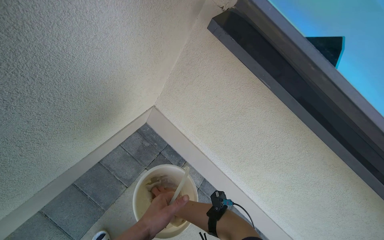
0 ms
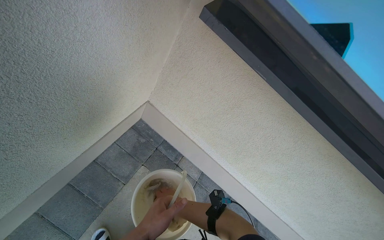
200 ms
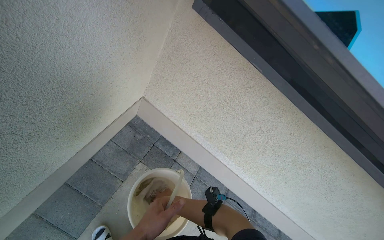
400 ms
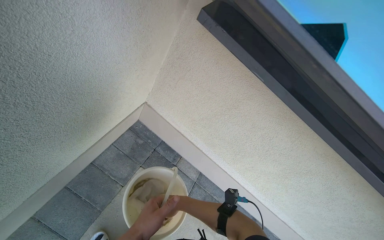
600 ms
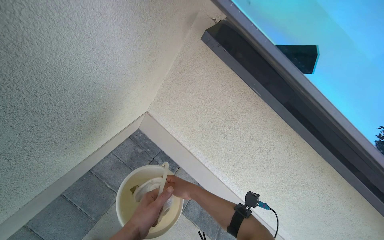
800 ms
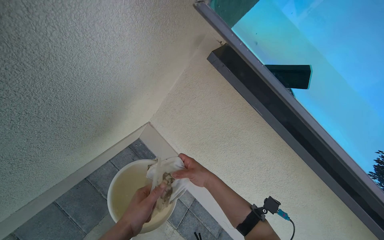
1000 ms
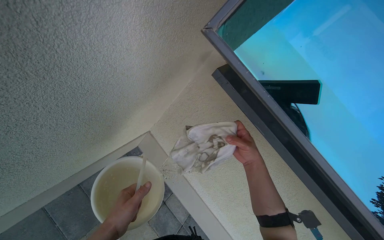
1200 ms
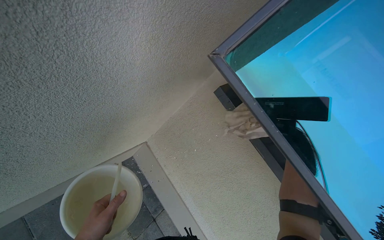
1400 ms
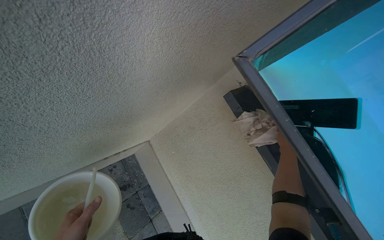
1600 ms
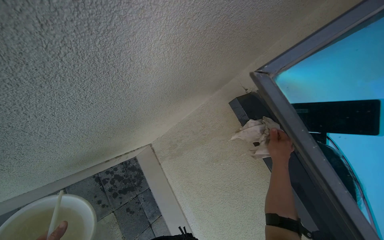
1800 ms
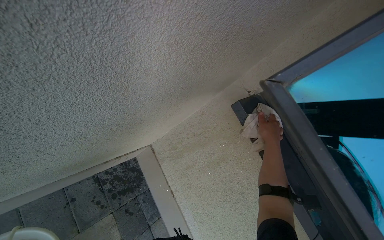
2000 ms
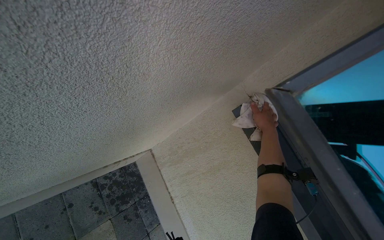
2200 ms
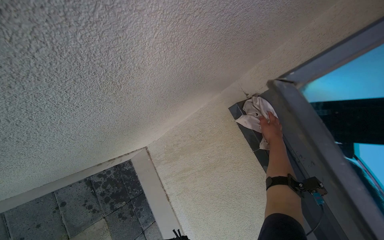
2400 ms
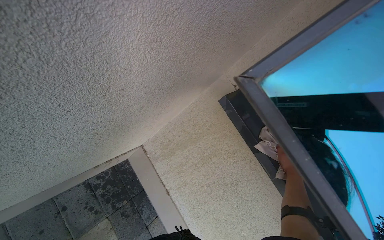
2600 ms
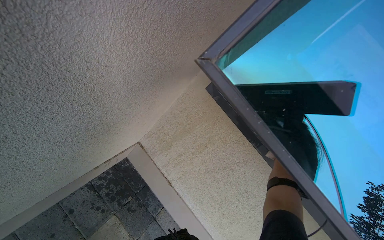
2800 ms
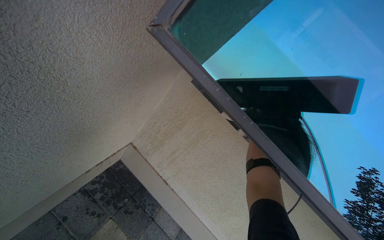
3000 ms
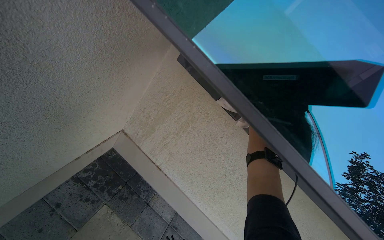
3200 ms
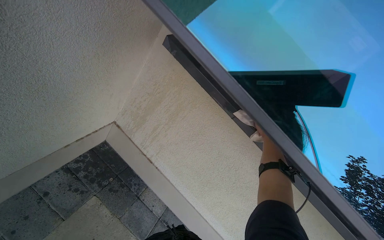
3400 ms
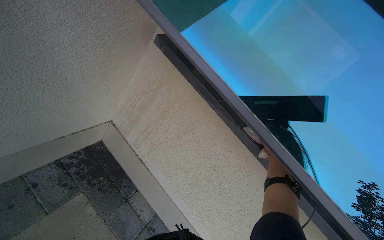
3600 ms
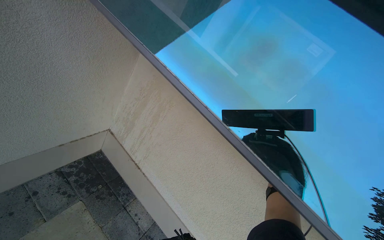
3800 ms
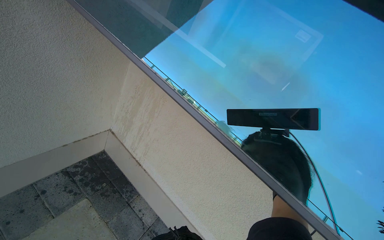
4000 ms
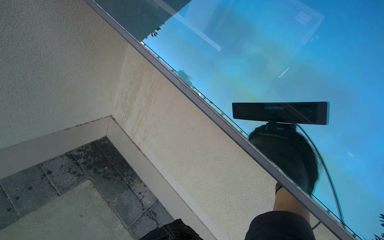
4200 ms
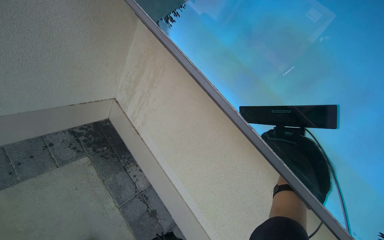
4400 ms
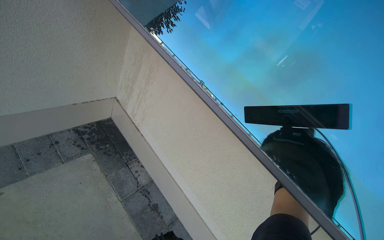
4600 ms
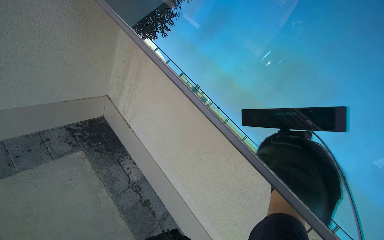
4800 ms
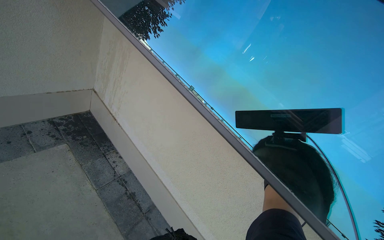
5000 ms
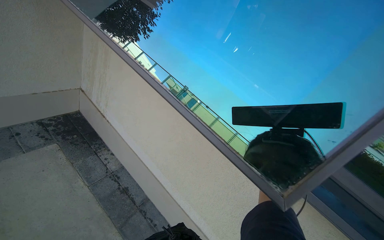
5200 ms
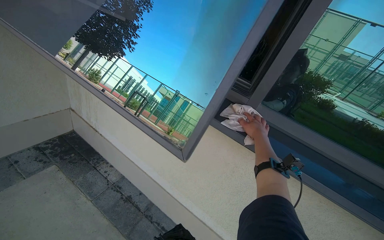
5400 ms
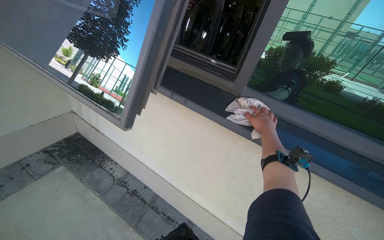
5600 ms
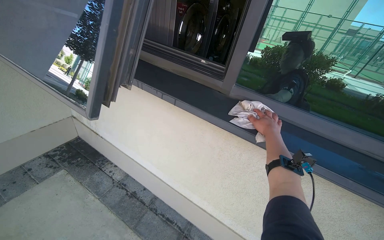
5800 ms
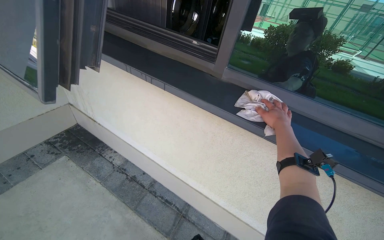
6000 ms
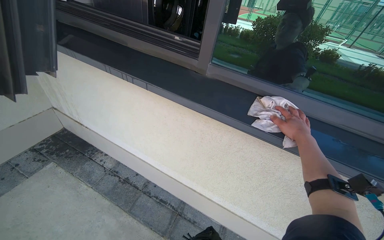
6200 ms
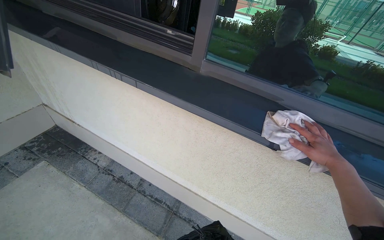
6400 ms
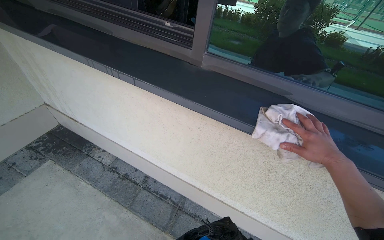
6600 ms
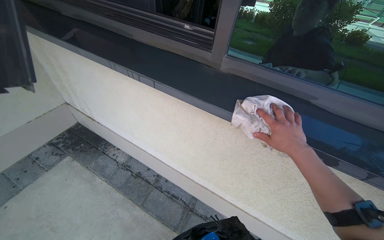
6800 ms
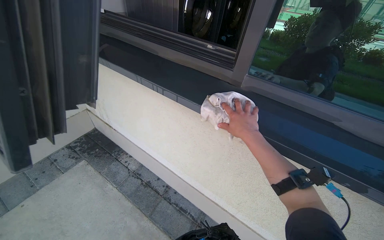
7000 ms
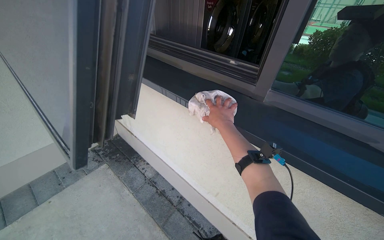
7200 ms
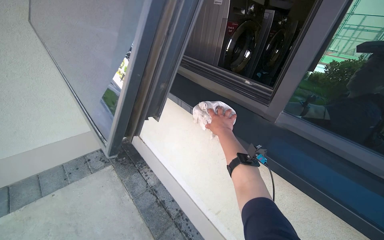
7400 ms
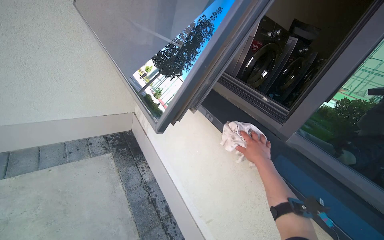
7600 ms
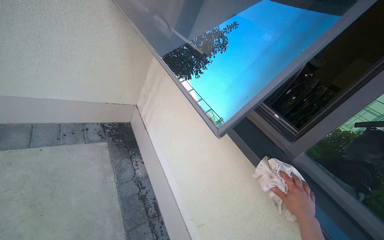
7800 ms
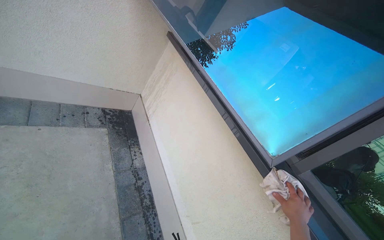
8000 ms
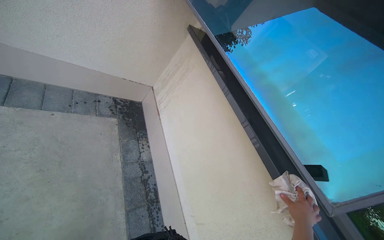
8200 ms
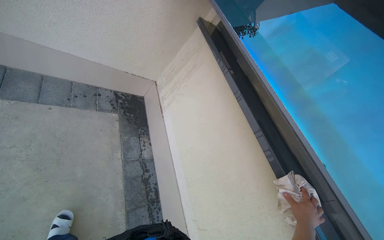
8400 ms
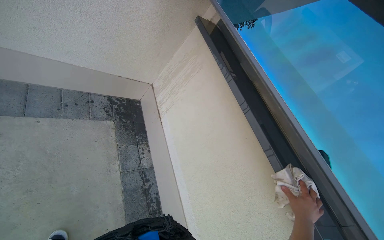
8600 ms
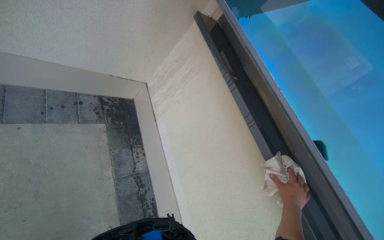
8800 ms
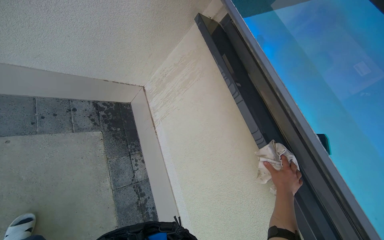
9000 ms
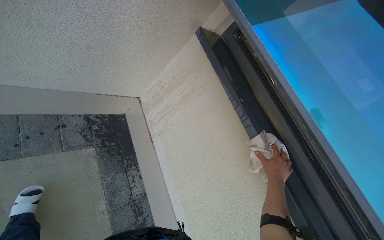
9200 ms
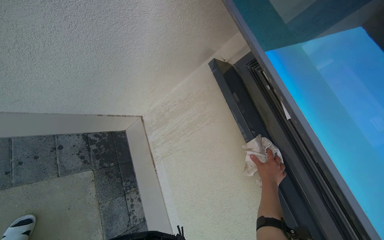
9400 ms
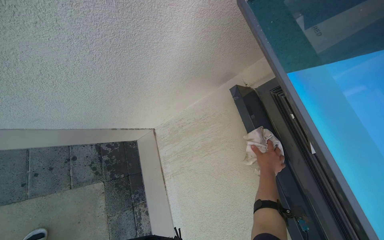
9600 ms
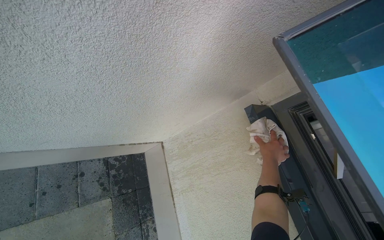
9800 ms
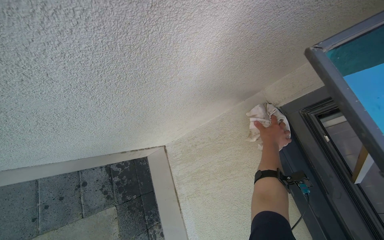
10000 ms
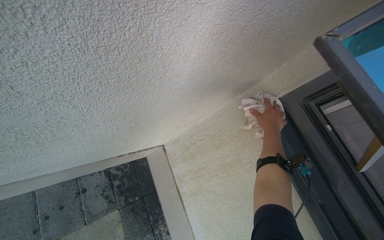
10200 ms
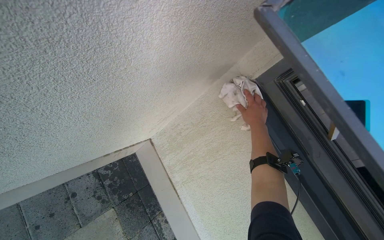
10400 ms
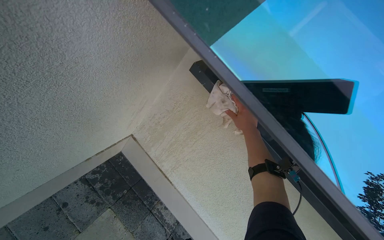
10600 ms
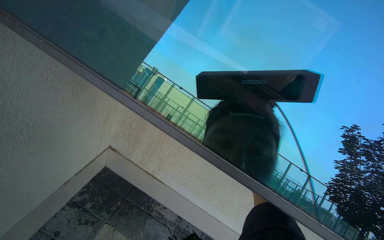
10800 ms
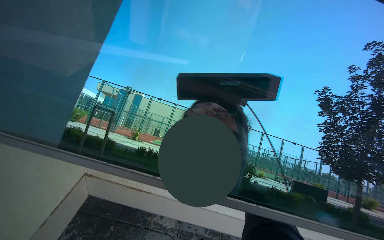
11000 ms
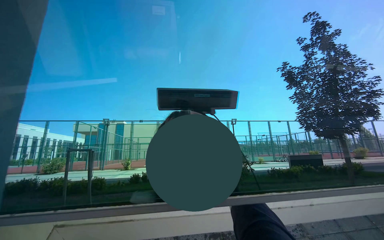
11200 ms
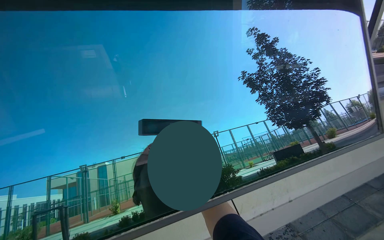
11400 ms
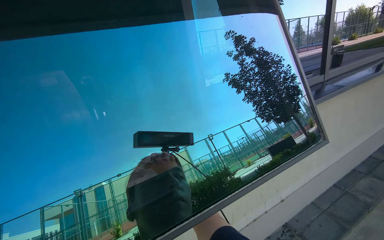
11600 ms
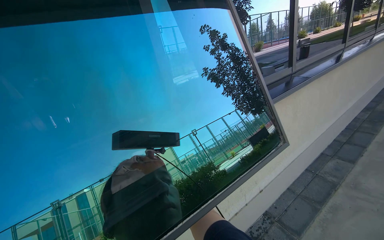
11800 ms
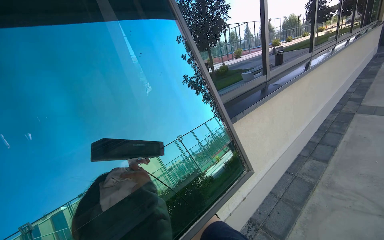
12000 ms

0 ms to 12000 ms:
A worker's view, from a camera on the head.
Job: cleaning windows.
The whole recording: Cleaning window frames and sills. The worker wipes the window frames and sills with a cloth.
0 ms to 1600 ms: The wearer looks approximately 15 degrees further upward.
3000 ms to 4400 ms: The head travels about 70 cm.
4400 ms to 6000 ms: The camera travels about 80 cm.
6000 ms to 7600 ms: The head turns to the left by some 25 degrees.
7600 ms to 9000 ms: The camera is carried about 70 cm. The view tips downward by roughly 15 degrees.
9000 ms to 10400 ms: The wearer moves roughly 70 cm.

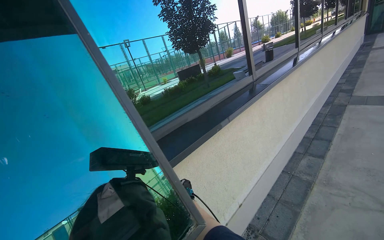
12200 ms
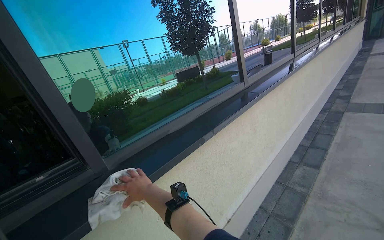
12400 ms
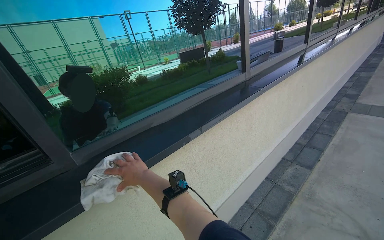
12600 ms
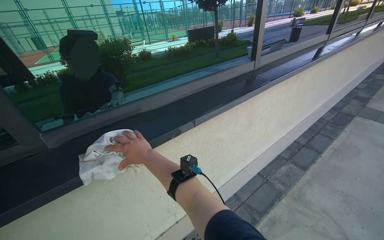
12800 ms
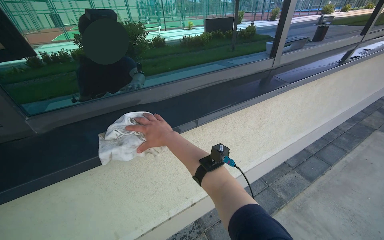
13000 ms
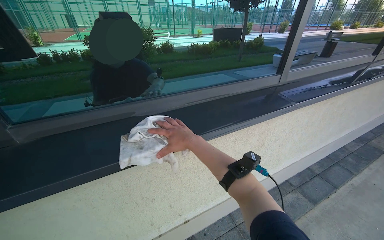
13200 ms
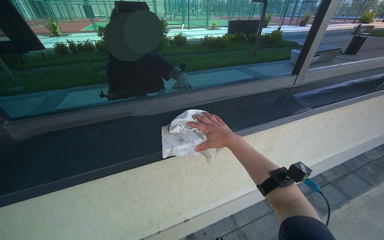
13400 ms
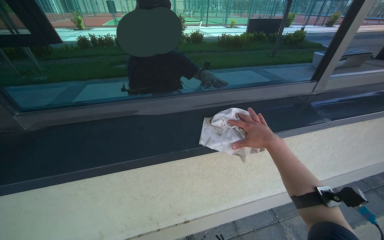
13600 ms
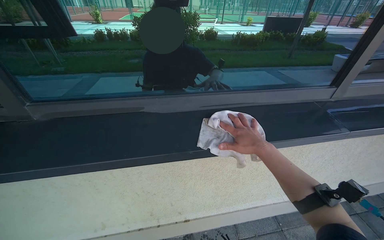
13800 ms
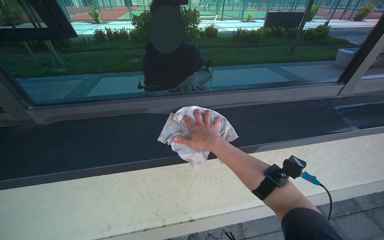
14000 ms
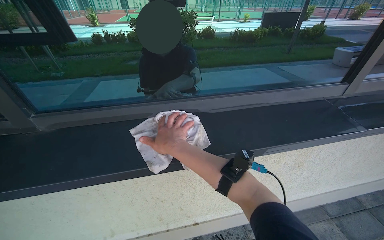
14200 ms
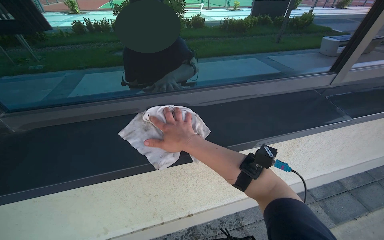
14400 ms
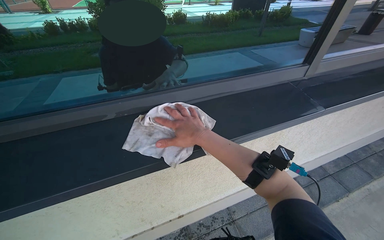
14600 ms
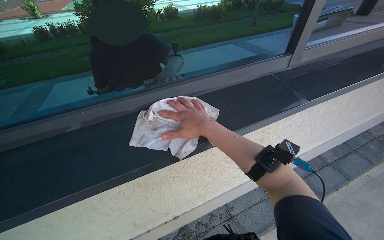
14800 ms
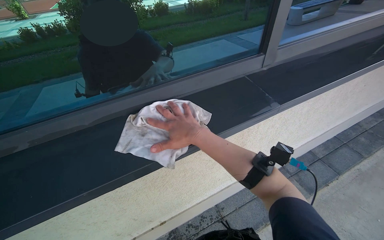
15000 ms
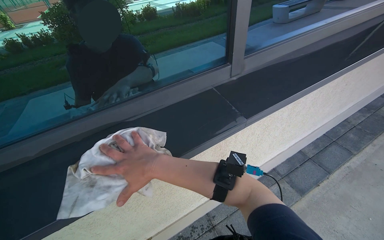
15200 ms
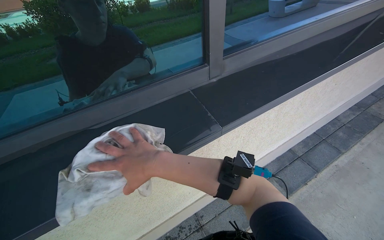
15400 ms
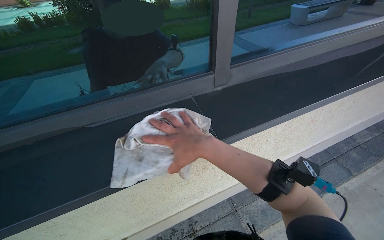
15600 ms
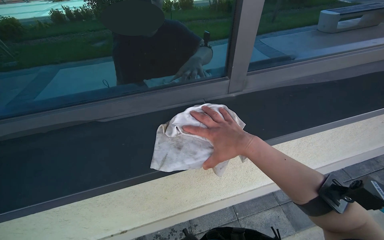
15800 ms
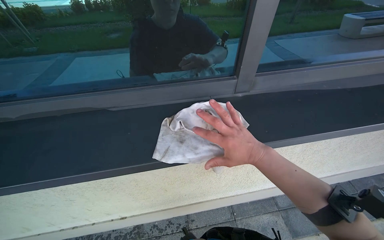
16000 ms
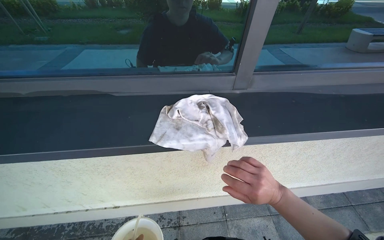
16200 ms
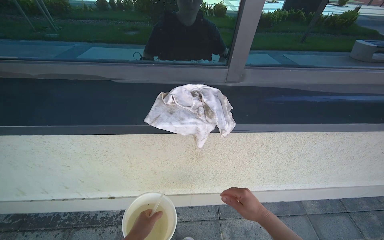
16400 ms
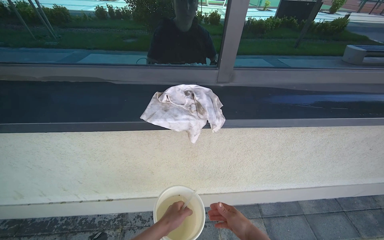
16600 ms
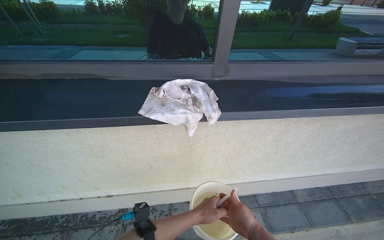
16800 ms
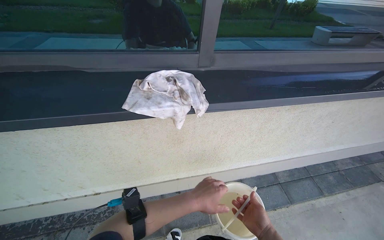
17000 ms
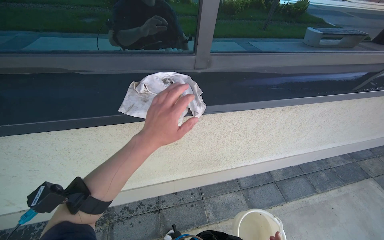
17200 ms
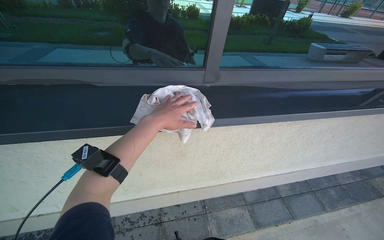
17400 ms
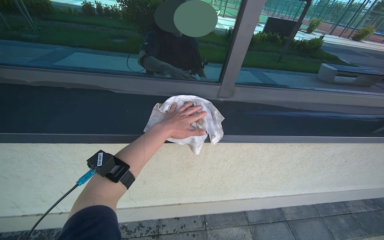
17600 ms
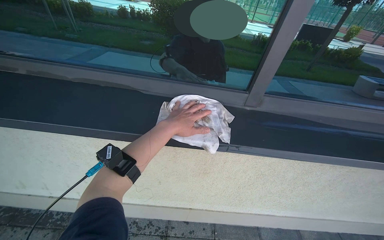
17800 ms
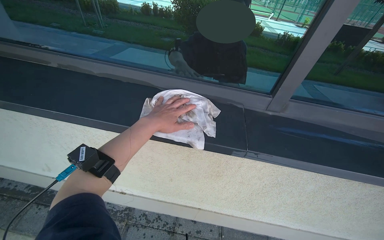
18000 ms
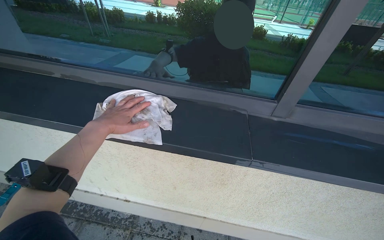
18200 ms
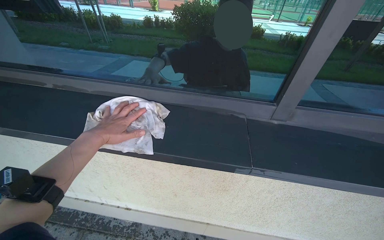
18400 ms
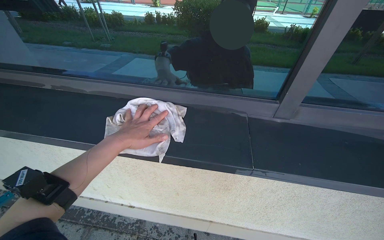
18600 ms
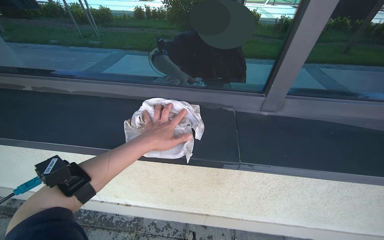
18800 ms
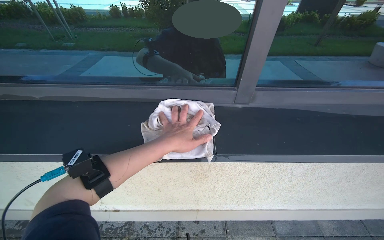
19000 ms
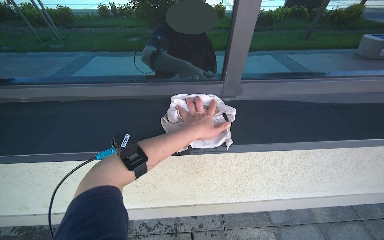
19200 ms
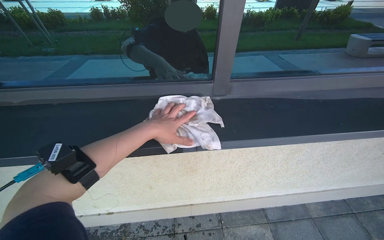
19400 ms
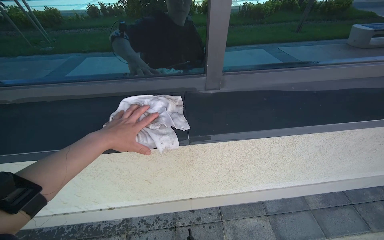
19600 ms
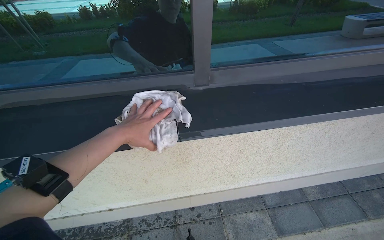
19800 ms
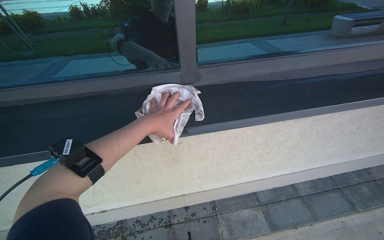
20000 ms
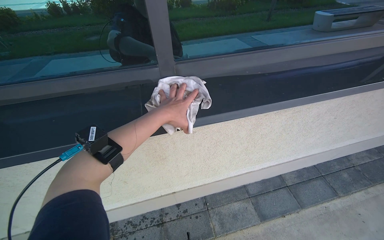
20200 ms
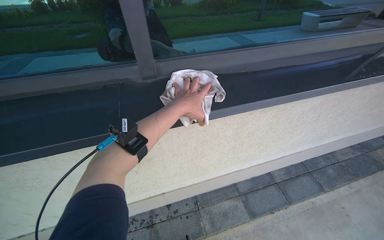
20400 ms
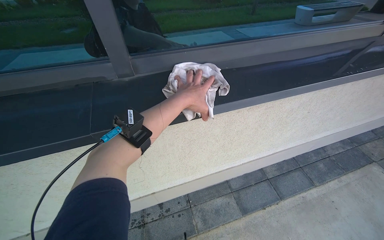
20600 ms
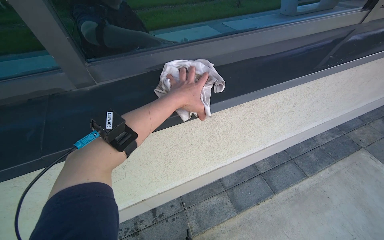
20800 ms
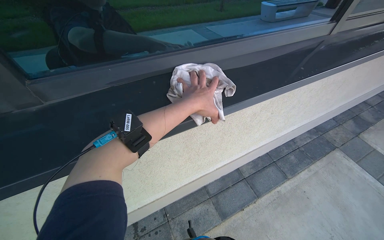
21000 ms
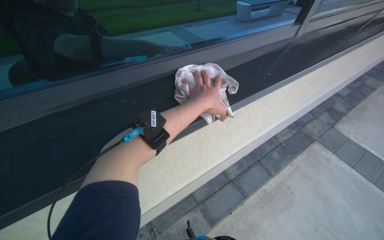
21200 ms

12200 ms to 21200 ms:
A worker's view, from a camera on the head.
Job: cleaning windows.
The whole recording: Cleaning window frames and sills. The worker wipes the window frames and sills with a cloth.
12200 ms to 13800 ms: The wearer looks about 35 degrees further to the left. The view tilts about 15 degrees downward.
15200 ms to 16600 ms: The right hand travels to the right and down the picture by approximately 50 cm.
18200 ms to 19800 ms: The left hand reaches approximately 40 cm to the right, then returns.
19800 ms to 21200 ms: The camera travels to the right, some 40 cm. The wearer's head swings approximately 25 degrees to the right.
